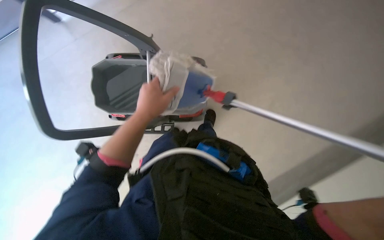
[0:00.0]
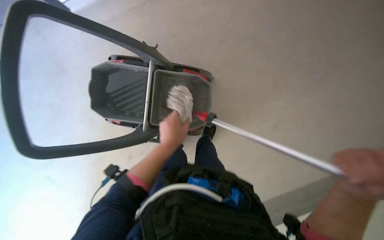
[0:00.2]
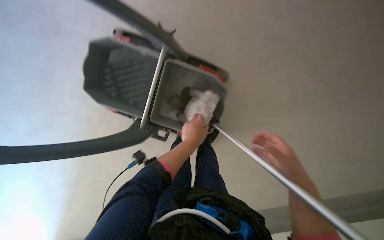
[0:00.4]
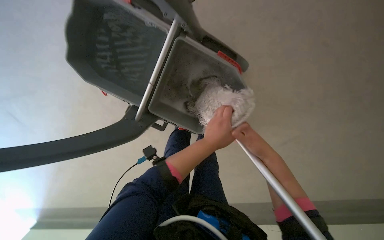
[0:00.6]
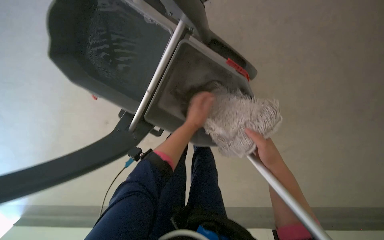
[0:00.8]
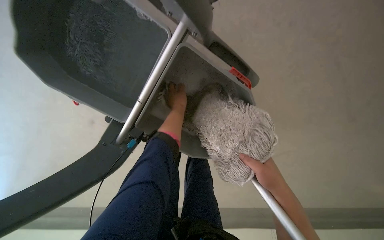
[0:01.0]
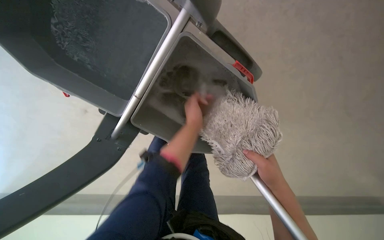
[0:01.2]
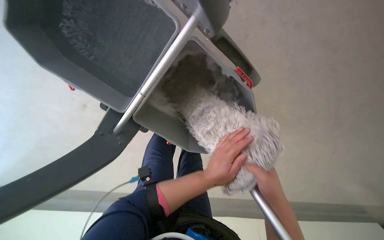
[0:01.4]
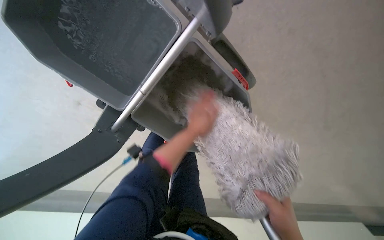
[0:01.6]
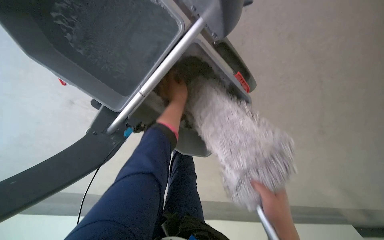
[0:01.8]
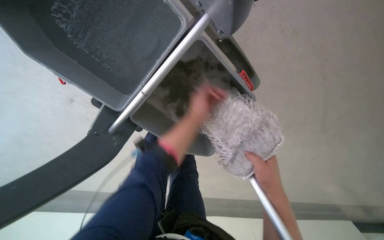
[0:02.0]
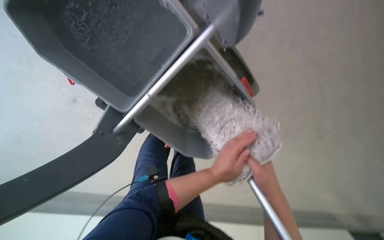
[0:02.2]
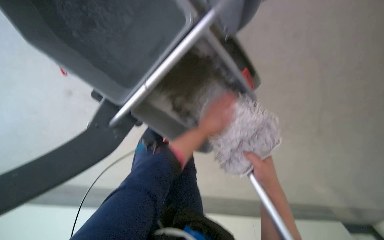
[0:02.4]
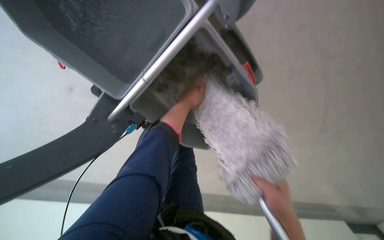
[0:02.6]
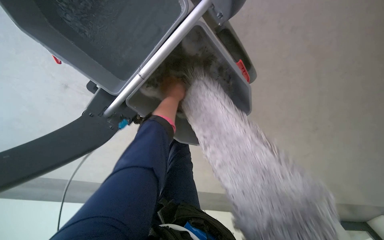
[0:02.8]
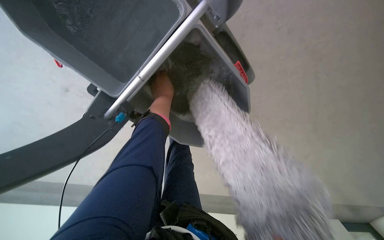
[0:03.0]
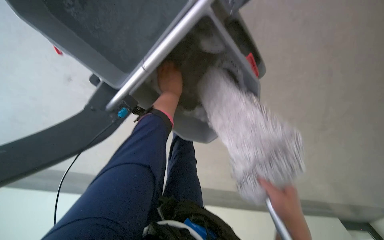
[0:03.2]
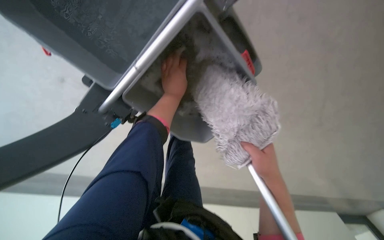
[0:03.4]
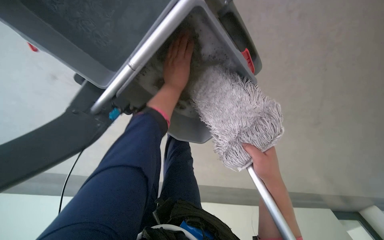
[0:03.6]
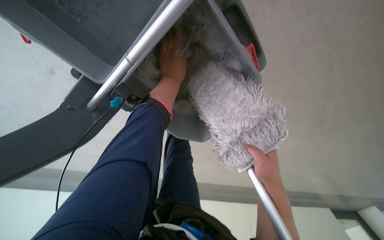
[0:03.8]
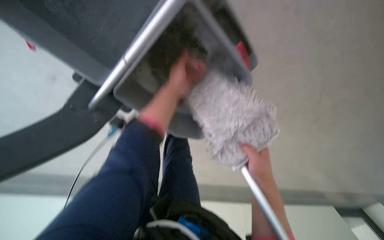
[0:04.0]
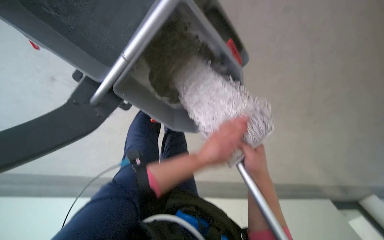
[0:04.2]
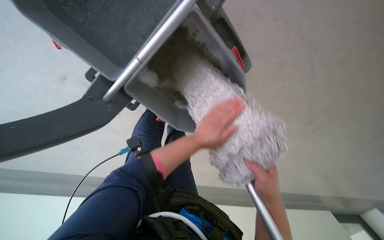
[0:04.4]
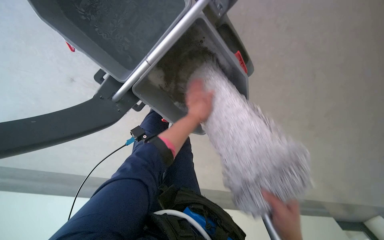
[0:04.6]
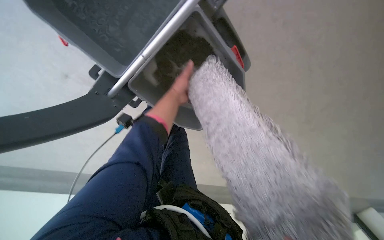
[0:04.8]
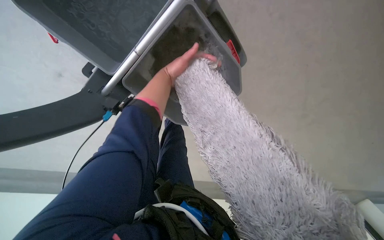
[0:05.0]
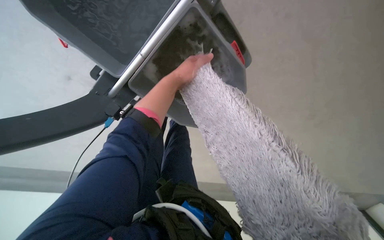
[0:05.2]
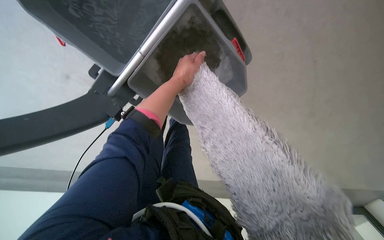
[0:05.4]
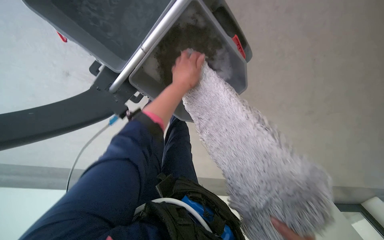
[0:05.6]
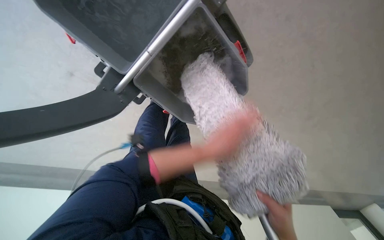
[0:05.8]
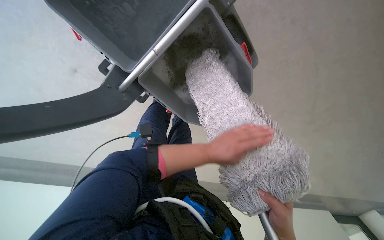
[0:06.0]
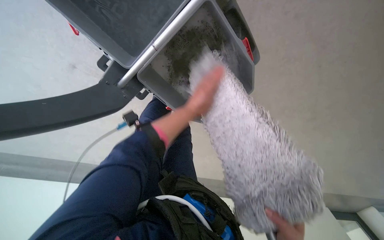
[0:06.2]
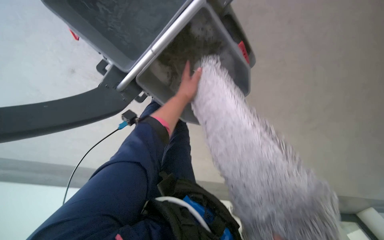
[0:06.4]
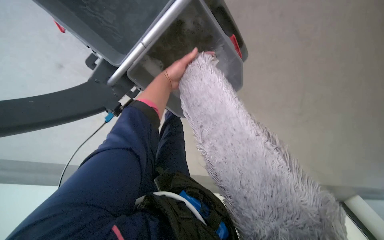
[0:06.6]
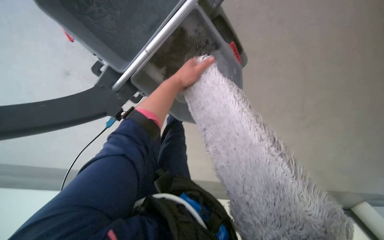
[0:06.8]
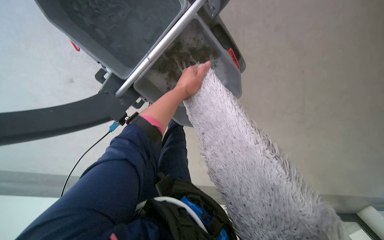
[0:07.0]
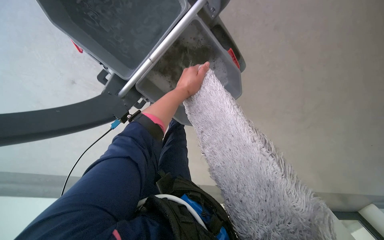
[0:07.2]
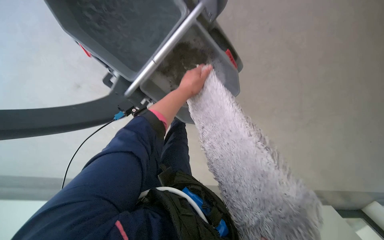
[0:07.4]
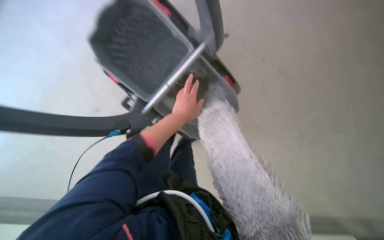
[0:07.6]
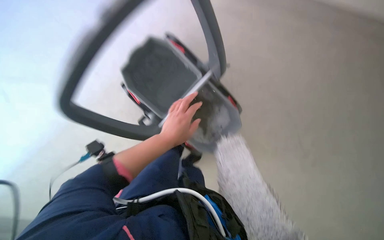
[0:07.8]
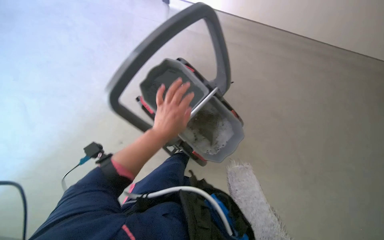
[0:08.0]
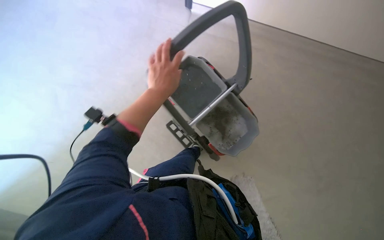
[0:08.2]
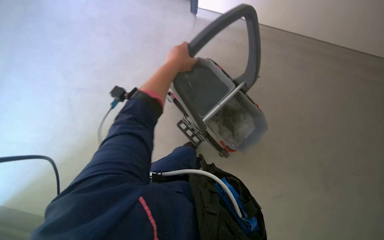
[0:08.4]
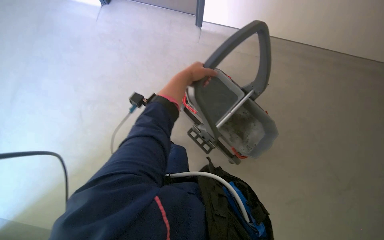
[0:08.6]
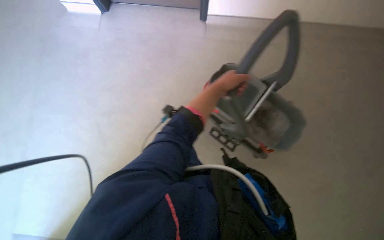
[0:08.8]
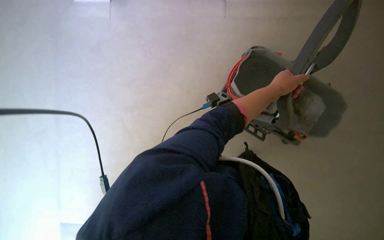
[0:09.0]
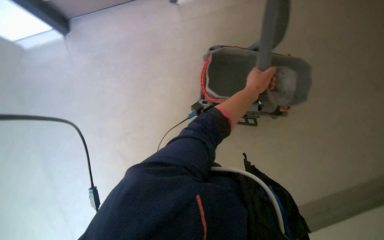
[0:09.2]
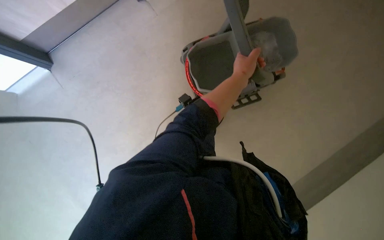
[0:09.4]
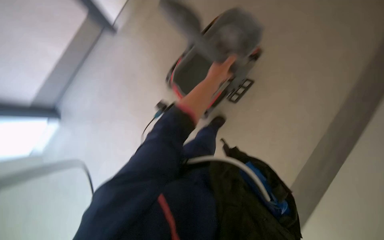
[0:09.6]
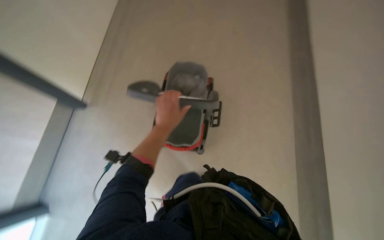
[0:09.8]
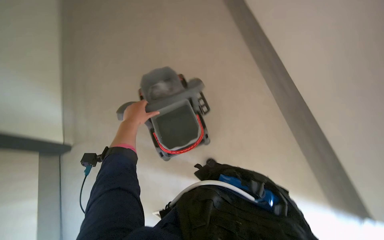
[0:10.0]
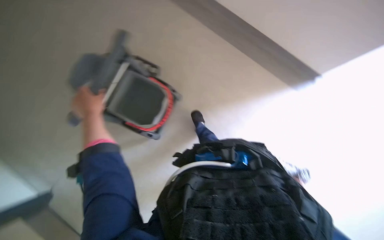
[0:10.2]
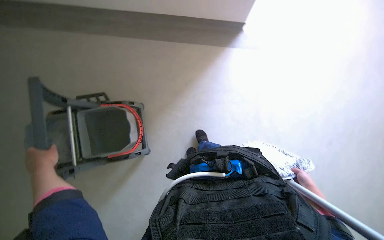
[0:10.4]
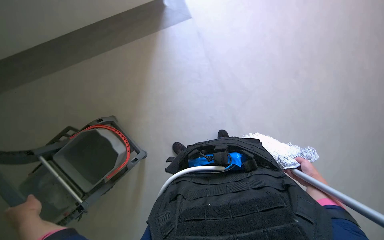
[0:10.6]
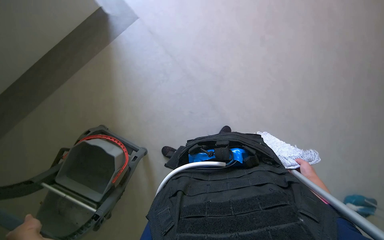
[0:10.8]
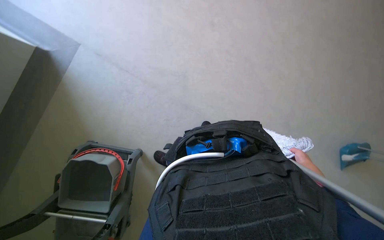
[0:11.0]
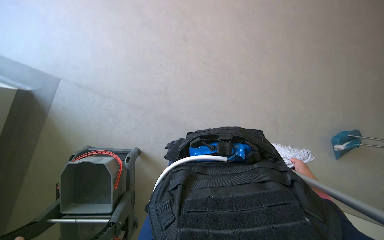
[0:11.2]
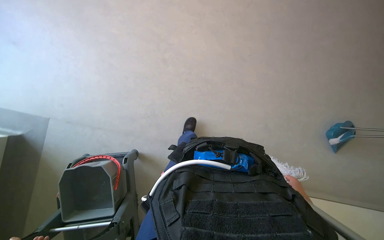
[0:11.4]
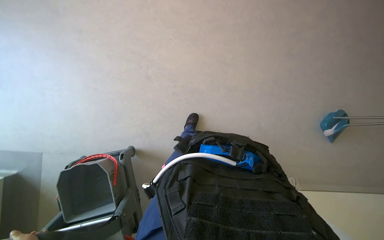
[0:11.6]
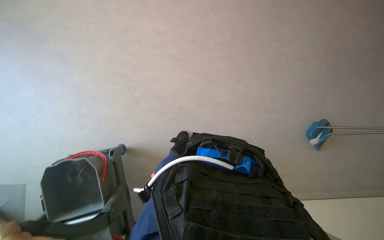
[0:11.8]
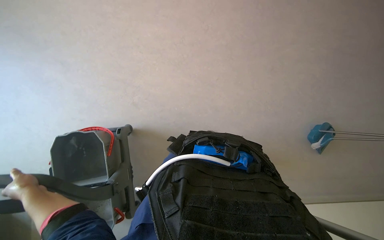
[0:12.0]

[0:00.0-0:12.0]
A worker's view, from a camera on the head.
Job: preparing cleaning supplies.
The whole recording: Washing cleaning cloth in bucket. The worker washes the cloth in a bucket for floor cleaning.
0:00.0 to 0:01.6: The left hand moves up and down the picture over approximately 20 cm, changing direction 3 times.
0:01.6 to 0:03.0: The left hand swings up and down the picture, about 25 cm each way, with 2 reversals.
0:03.0 to 0:04.4: The left hand goes roughly 25 cm down the picture and to the right.
0:04.4 to 0:06.0: The left hand goes some 20 cm nearer to the camera, and travels up the picture and back again, approximately 25 cm each way.
0:06.0 to 0:07.6: The left hand shifts roughly 25 cm up the picture and to the left.
0:07.6 to 0:09.0: The camera is aimed some 30 degrees further to the left. The left hand is displaced up the picture by approximately 15 cm.
0:09.0 to 0:10.4: The scene rotates counterclockwise by some 70 degrees.
0:10.4 to 0:12.0: The wearer moves about 50 cm. The scene turns some 30 degrees counterclockwise in the picture.

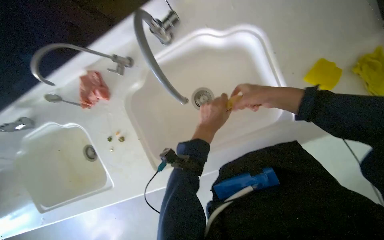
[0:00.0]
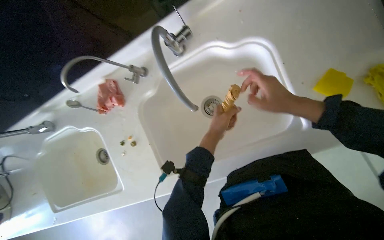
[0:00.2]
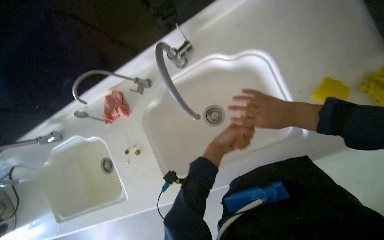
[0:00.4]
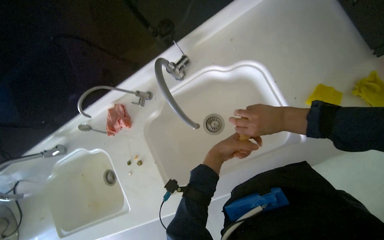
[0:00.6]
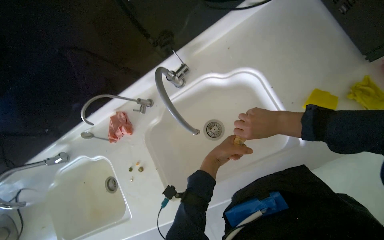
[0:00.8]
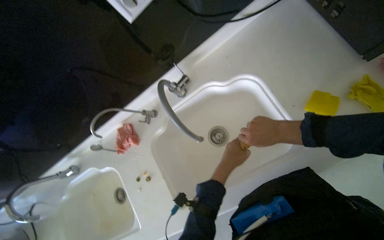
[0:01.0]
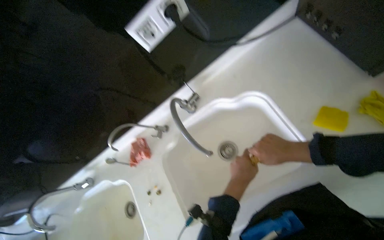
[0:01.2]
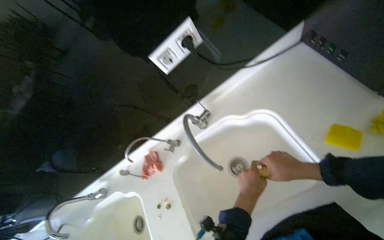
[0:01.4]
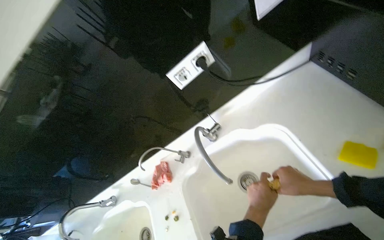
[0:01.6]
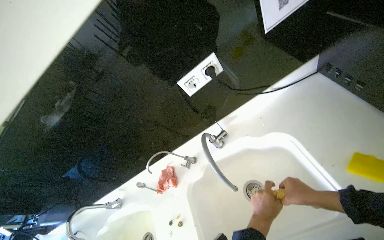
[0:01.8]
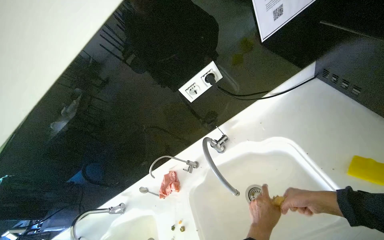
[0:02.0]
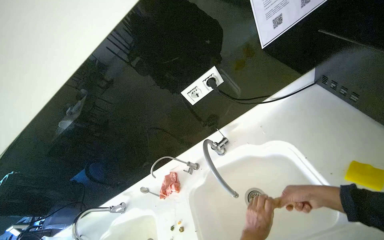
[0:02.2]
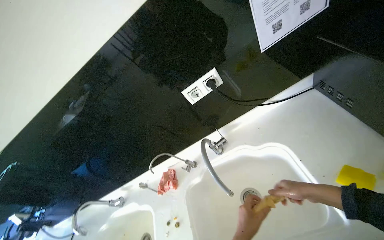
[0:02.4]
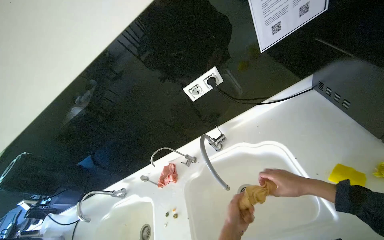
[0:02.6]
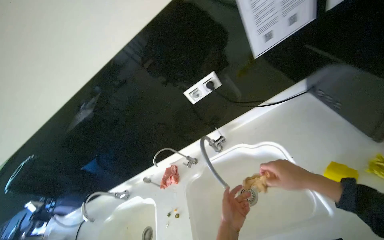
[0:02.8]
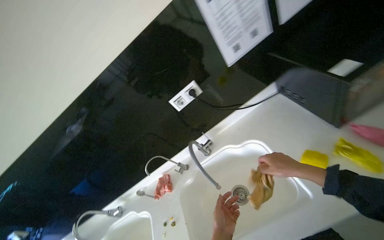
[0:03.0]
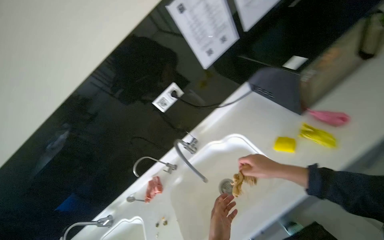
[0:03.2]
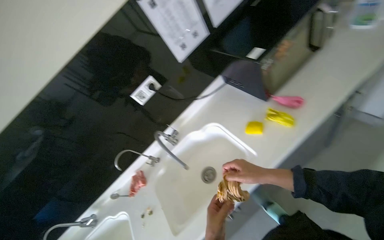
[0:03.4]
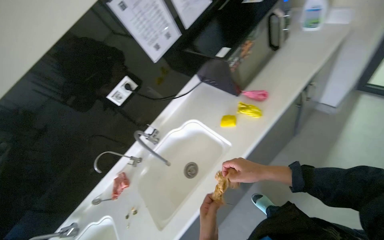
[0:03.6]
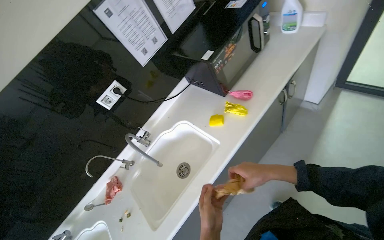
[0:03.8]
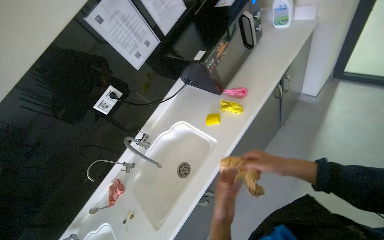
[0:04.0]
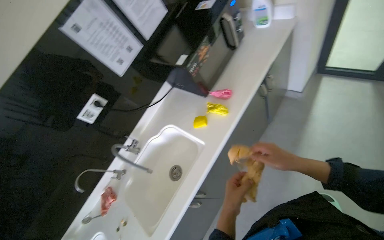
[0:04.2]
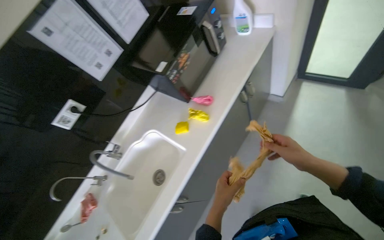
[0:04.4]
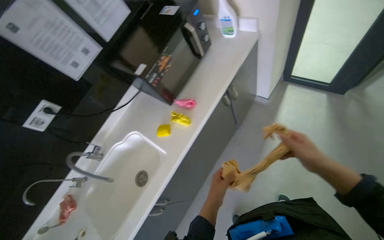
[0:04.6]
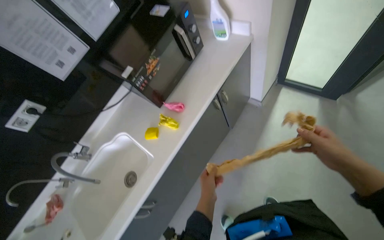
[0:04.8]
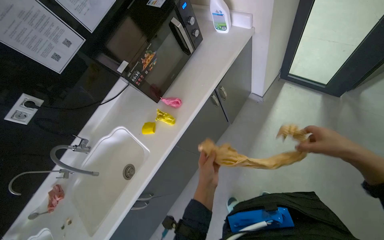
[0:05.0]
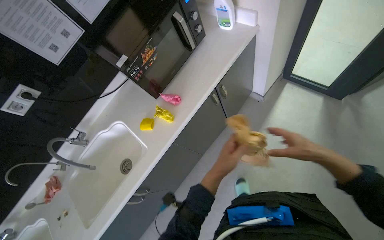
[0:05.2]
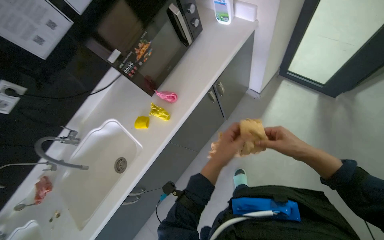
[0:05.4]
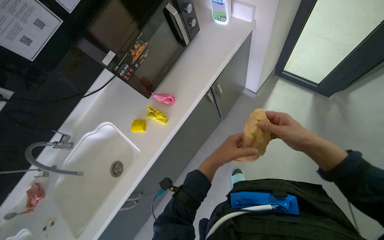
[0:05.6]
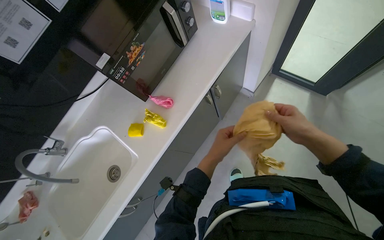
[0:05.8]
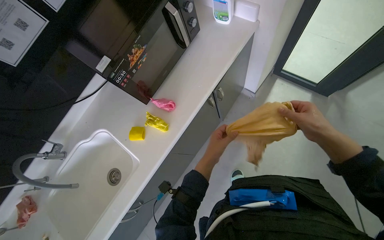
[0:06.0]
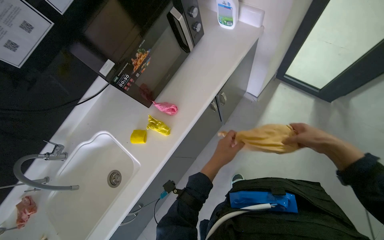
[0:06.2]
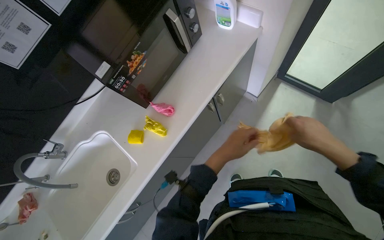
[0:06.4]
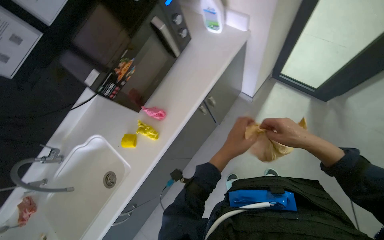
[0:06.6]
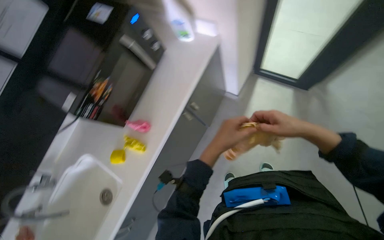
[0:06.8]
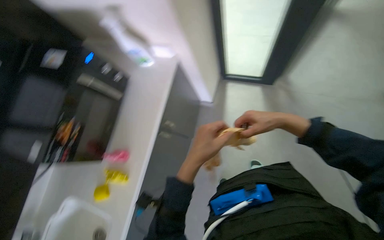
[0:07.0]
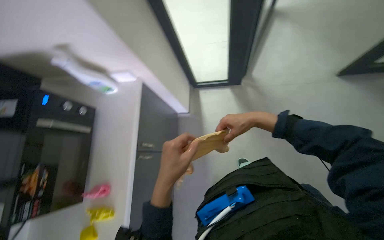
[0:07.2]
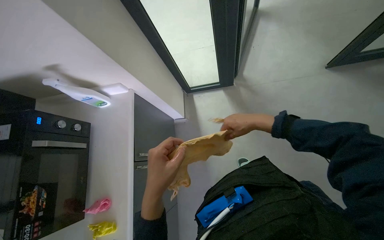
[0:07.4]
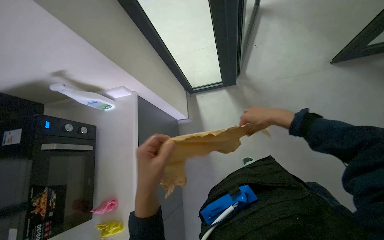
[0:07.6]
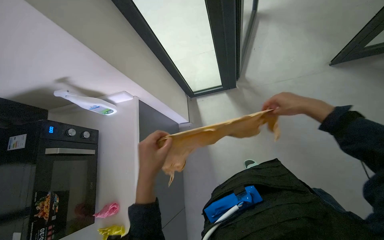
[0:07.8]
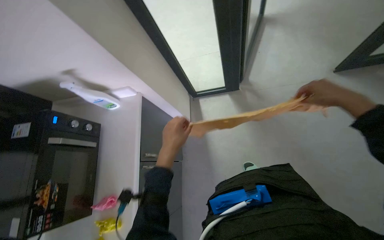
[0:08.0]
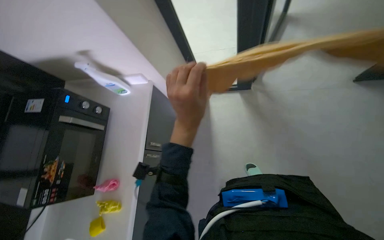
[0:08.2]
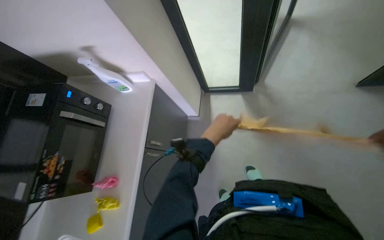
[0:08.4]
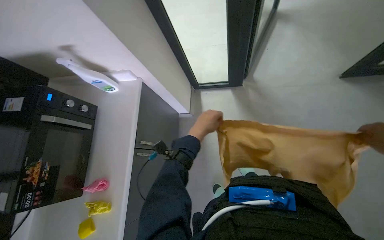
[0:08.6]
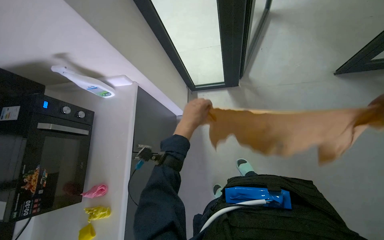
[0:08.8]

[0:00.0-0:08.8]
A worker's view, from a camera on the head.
Job: organizing items.
The whole recording: Folding and storing cleaning cloth. The worker folds a cleaning cloth and stores it in a cabinet.
0:00.0 to 0:01.4: The camera is aimed approximately 15 degrees further to the left. The wearer looks approximately 25 degrees further upward.
0:01.4 to 0:03.0: The view tilts some 20 degrees upward. The left hand travels to the left by approximately 10 cm.
0:03.0 to 0:04.4: The wearer's head swings about 30 degrees to the right.
0:04.4 to 0:05.8: The hands both shift up the picture by some 20 cm.
0:05.8 to 0:07.4: The wearer's head swings approximately 40 degrees to the right.
0:07.4 to 0:08.8: The left hand goes approximately 15 cm up the picture, to the right and farther from the camera.
